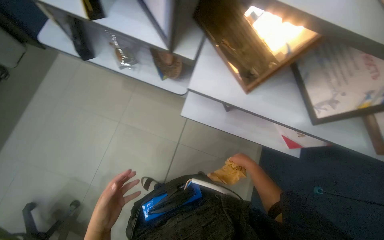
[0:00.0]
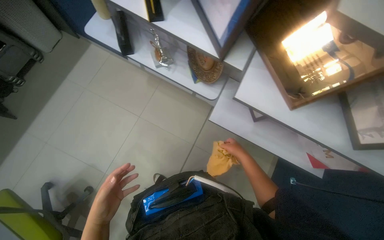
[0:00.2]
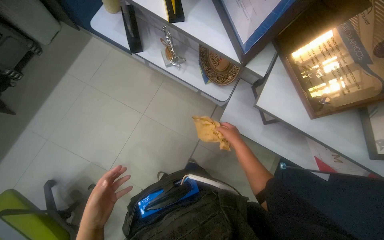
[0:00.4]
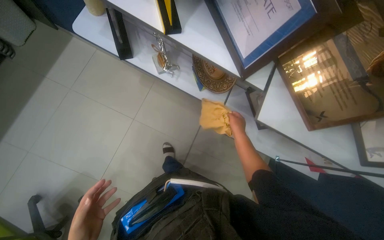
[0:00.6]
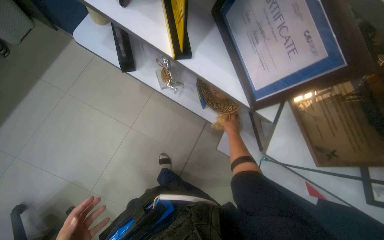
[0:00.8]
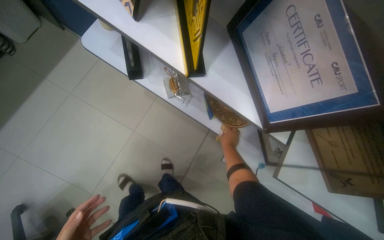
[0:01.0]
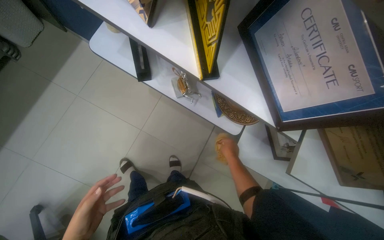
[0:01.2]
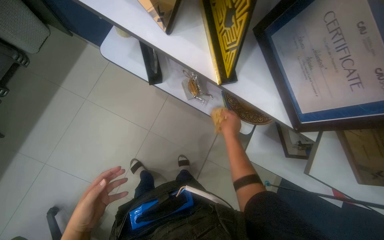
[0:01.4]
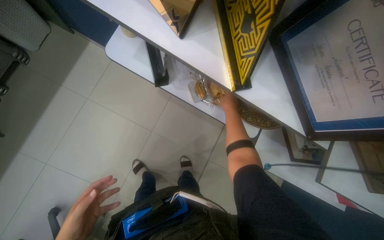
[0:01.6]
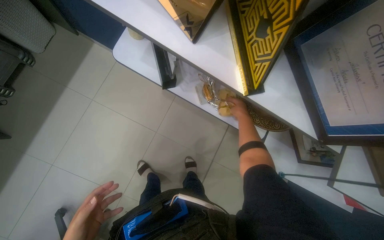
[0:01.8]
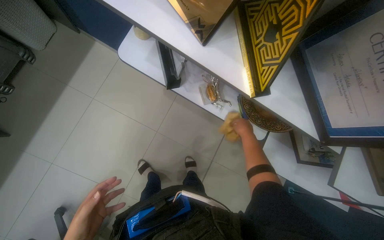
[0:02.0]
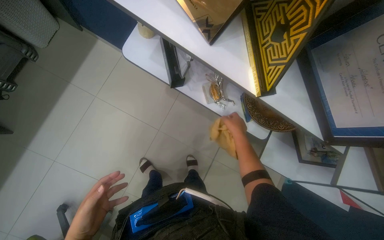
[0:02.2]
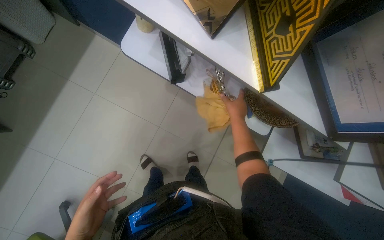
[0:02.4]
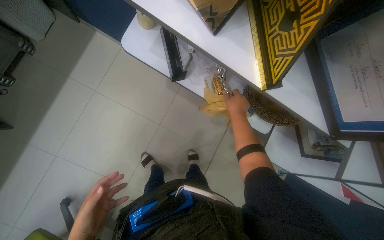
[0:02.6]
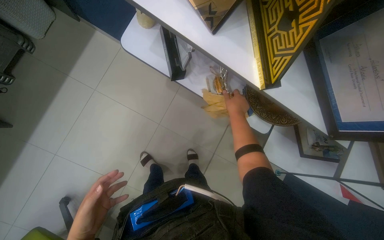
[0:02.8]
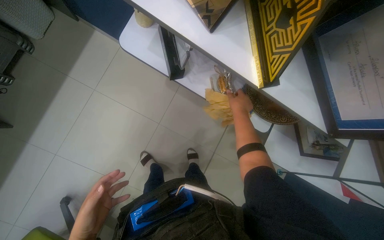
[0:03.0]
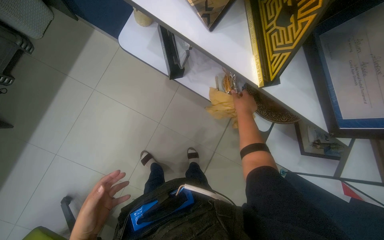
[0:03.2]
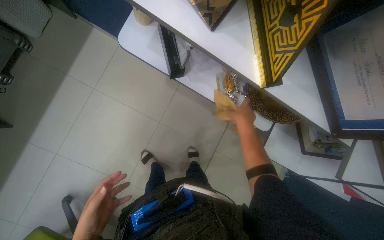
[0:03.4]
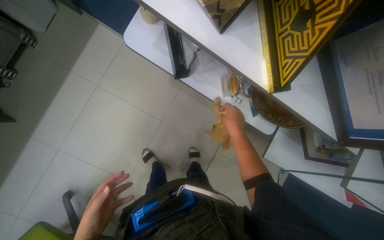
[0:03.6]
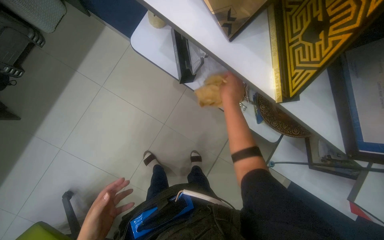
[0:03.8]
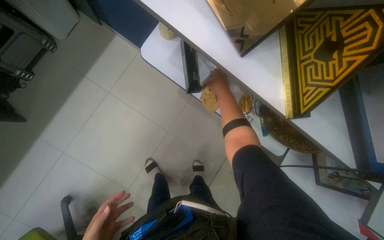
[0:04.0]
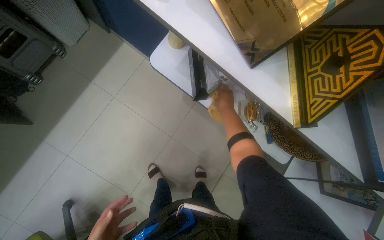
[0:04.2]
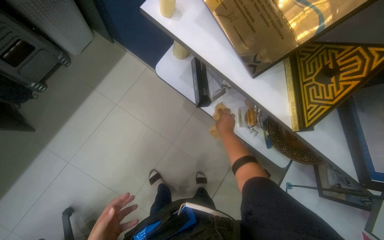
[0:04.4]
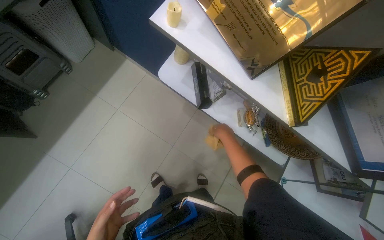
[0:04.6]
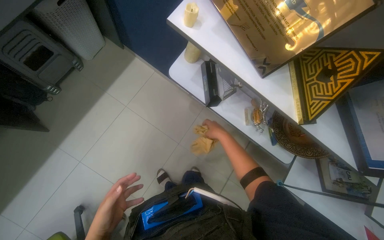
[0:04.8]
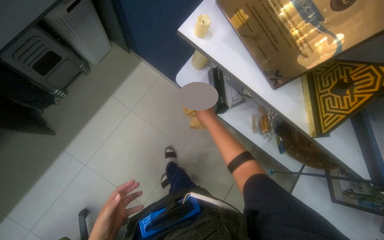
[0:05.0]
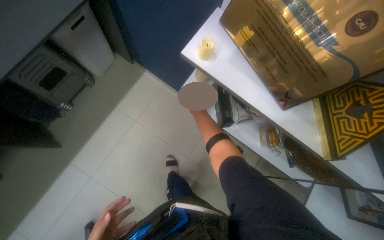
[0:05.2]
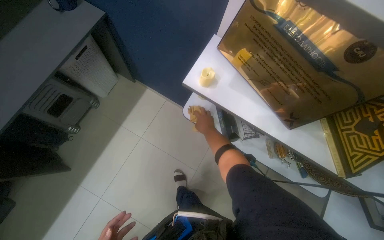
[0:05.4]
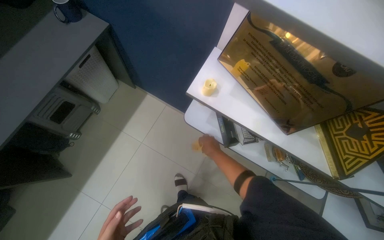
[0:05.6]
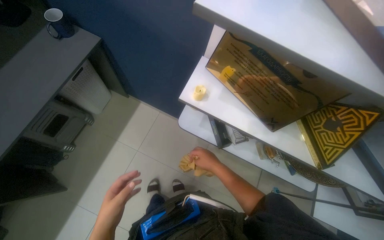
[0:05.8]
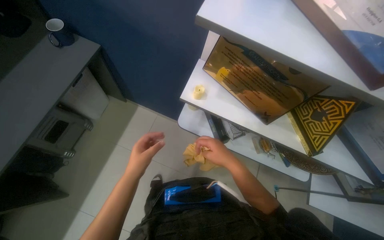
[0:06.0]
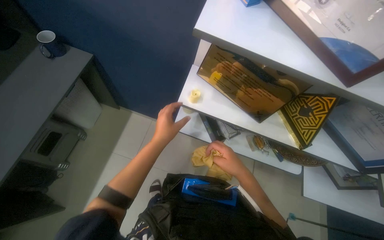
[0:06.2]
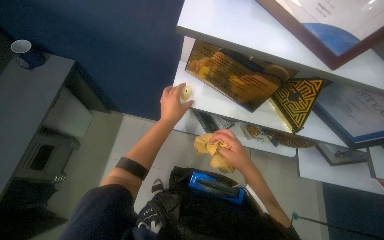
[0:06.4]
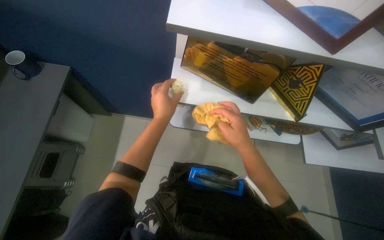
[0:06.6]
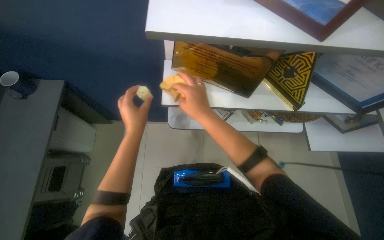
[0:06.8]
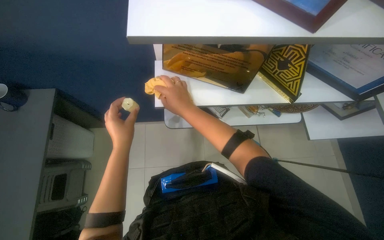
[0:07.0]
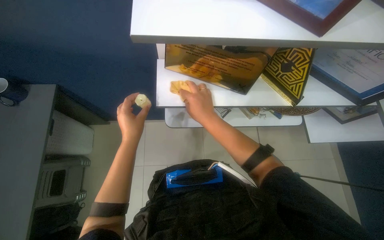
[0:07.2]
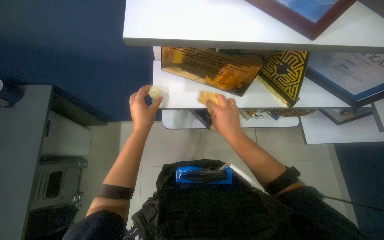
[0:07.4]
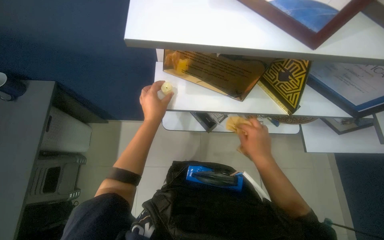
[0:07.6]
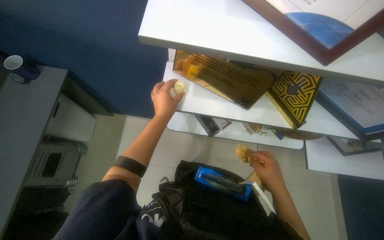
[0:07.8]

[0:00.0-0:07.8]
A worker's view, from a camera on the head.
Job: wiping surfaces.
The whole recording: Wiping office furniture. The worker wipes various office furniture, including desks, chairs, and shelves, with a yellow cloth.
0:00.0 to 0:01.6: The camera travels approximately 50 cm.
0:03.2 to 0:04.6: The right hand travels to the left by about 20 cm, and goes nearer to the camera and returns, approximately 10 cm each way.
0:04.6 to 0:06.2: The right hand travels nearer to the camera by about 25 cm.
0:06.2 to 0:07.8: The left hand travels up the picture by approximately 10 cm, and reaches roughly 10 cm to the left, then returns. Meanwhile the right hand travels to the right by some 15 cm.

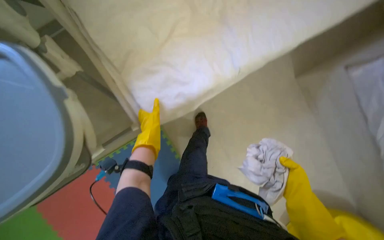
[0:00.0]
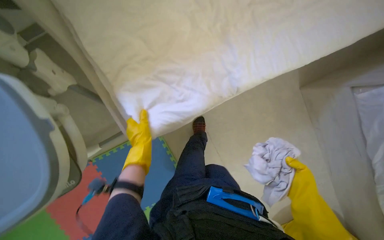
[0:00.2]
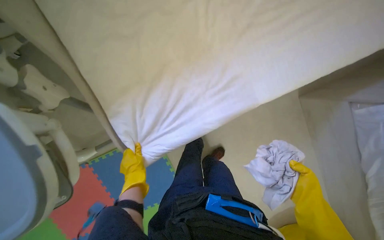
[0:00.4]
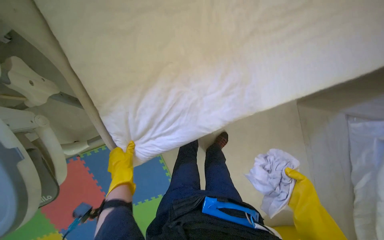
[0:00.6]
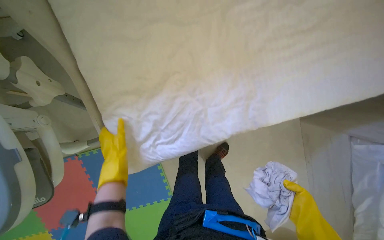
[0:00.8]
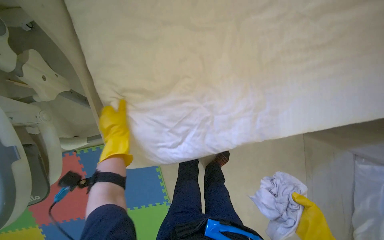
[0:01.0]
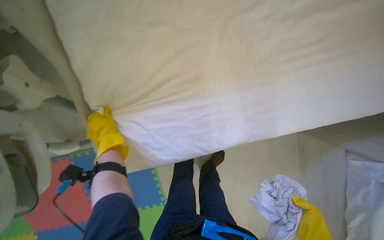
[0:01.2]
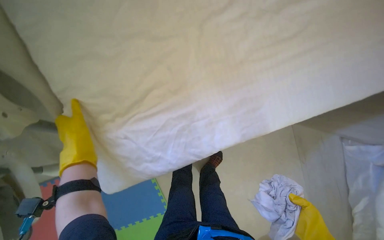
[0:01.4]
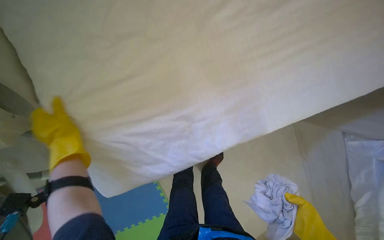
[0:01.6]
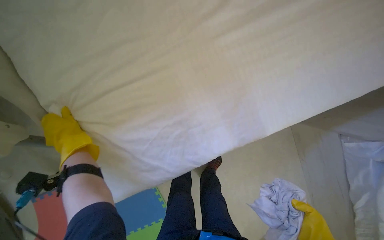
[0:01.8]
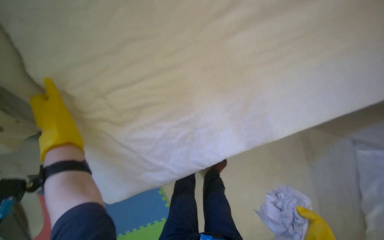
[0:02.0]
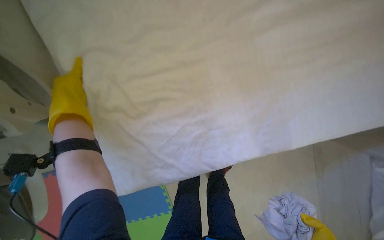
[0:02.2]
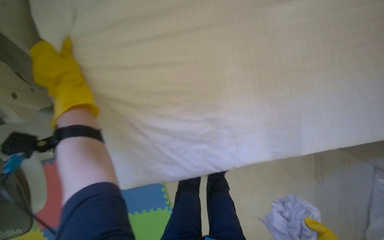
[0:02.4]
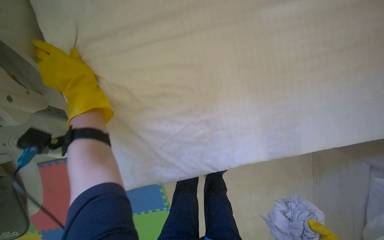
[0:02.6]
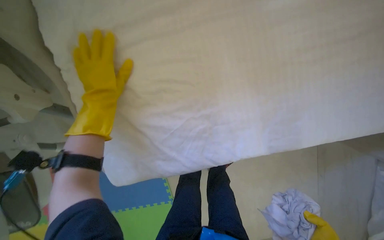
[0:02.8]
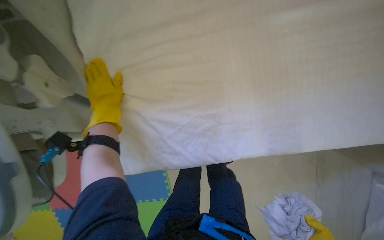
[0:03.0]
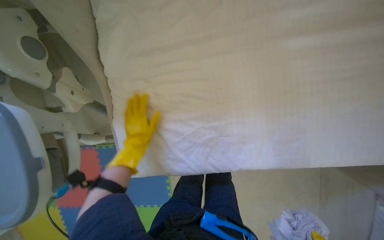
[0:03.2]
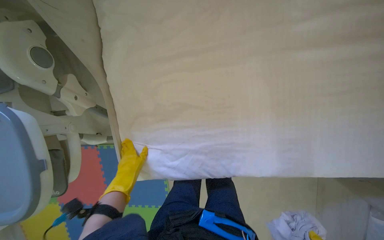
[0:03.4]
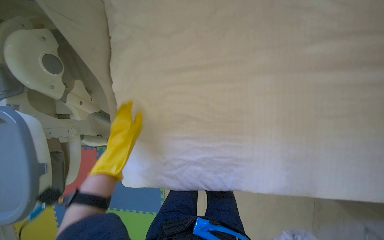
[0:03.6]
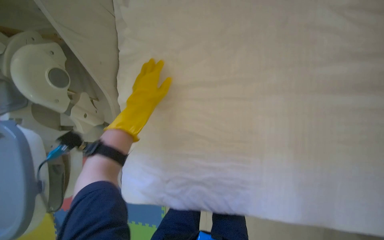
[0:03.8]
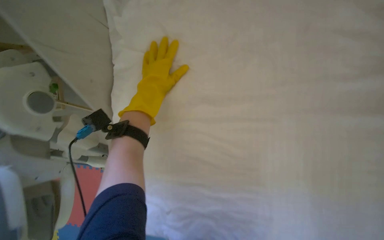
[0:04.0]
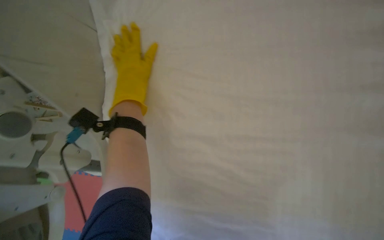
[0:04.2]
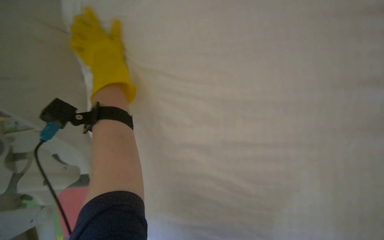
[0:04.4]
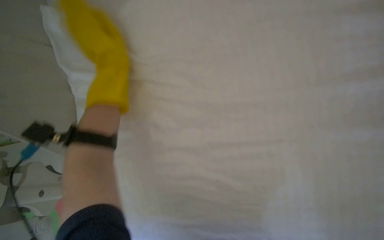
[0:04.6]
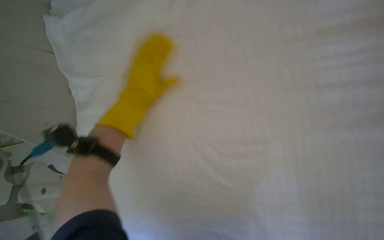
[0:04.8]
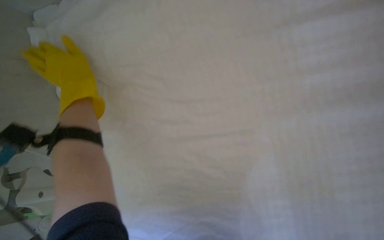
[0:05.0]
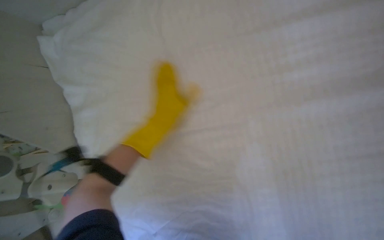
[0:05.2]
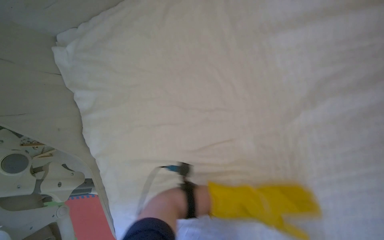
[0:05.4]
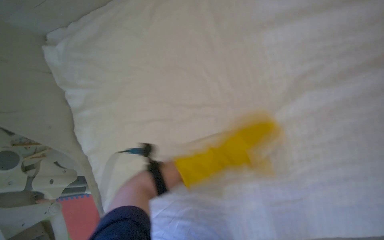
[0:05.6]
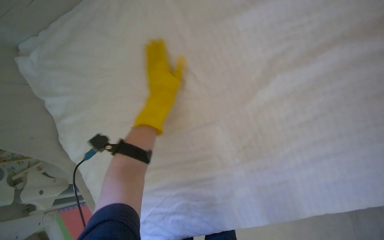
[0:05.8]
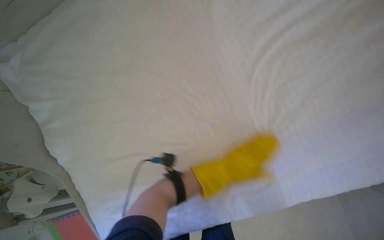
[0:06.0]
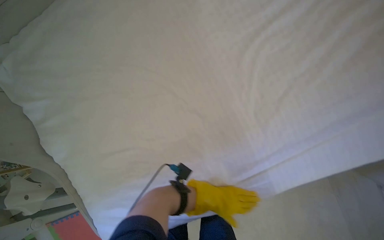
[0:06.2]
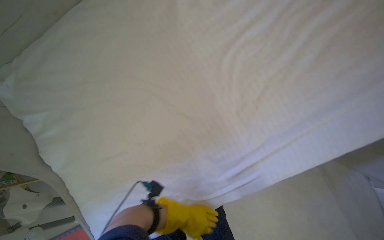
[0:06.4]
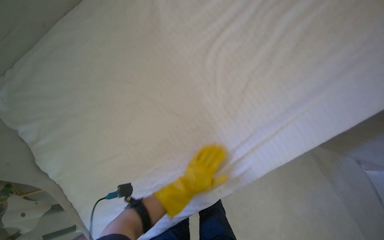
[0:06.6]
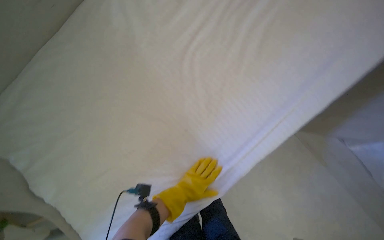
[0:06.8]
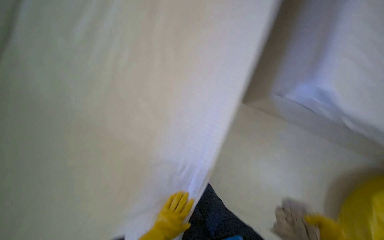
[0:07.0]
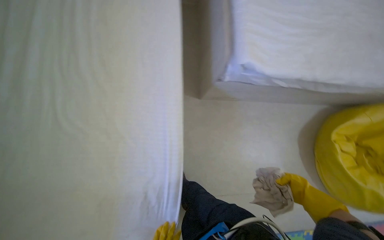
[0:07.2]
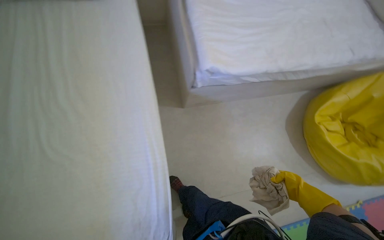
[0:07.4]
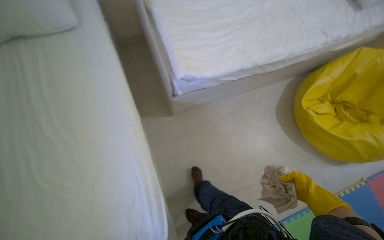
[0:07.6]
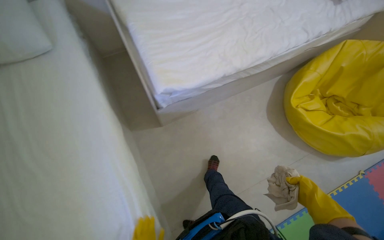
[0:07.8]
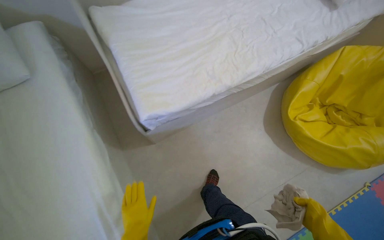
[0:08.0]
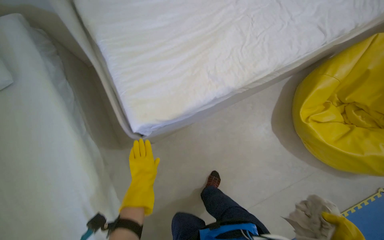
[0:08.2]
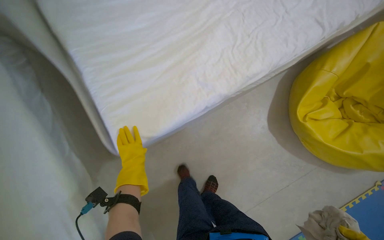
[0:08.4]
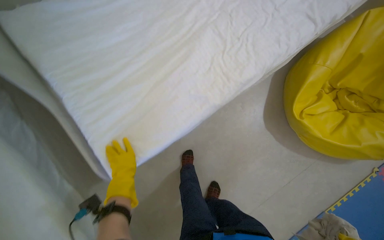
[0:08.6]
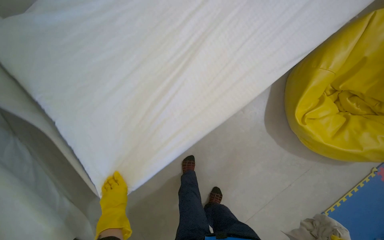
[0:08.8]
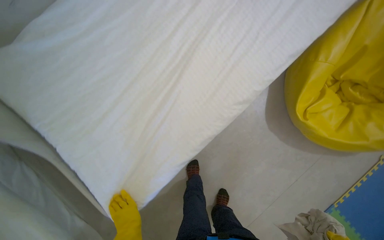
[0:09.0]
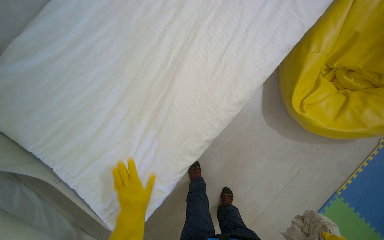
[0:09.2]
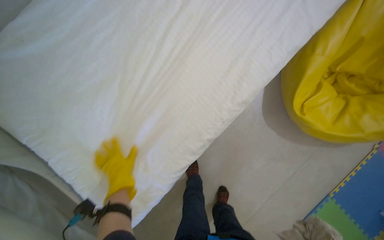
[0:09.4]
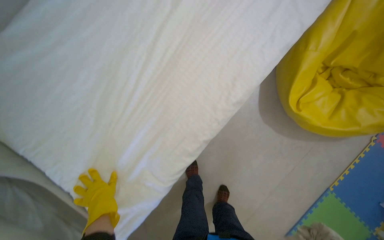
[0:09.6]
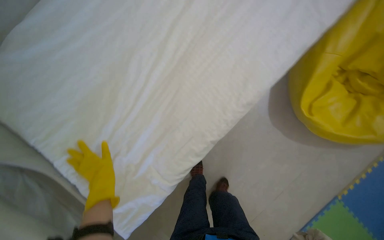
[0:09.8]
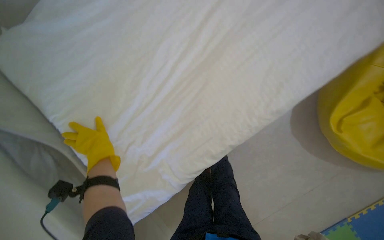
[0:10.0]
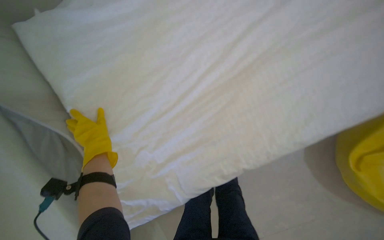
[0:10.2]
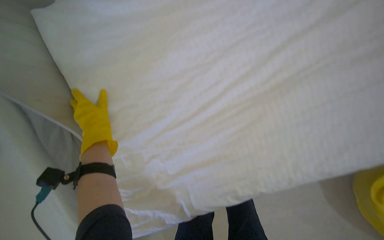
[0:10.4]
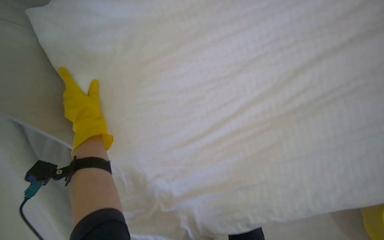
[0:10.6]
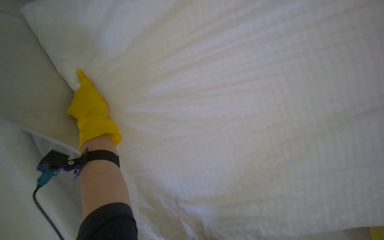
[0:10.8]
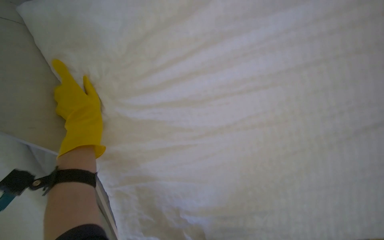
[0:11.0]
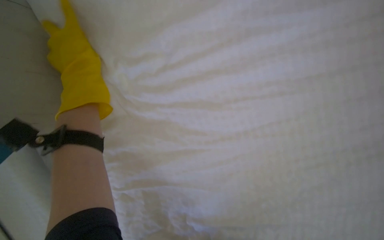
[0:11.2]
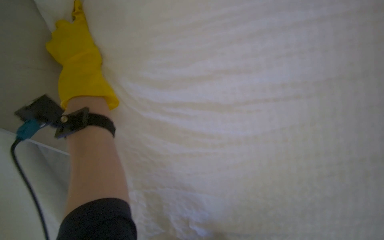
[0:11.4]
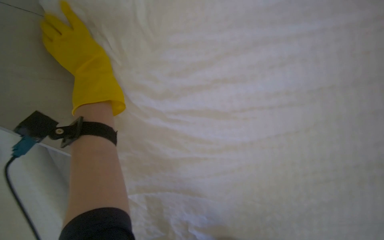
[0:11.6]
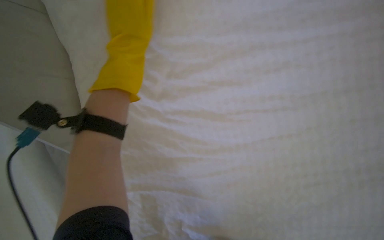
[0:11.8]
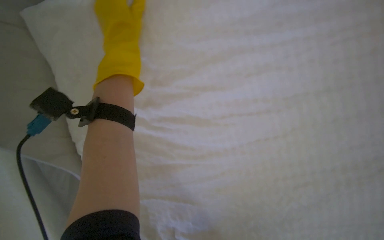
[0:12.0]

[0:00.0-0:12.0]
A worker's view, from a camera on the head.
Job: organizing items.
The whole recording: Adjusting pillows on beds. Adjusts pillows on two beds.
0:00.0 to 0:01.6: The left hand travels nearer to the camera by some 15 cm.
0:01.6 to 0:03.0: The left hand goes roughly 10 cm farther from the camera.
0:03.0 to 0:04.4: The left hand heads up the picture, covering roughly 30 cm.
0:04.4 to 0:06.0: The left hand goes approximately 70 cm to the right and down the picture.
0:06.0 to 0:07.6: The wearer moves approximately 50 cm. The head turns to the right by approximately 75 degrees. The camera pitches upward, by approximately 25 degrees.
0:07.6 to 0:09.0: The wearer moves some 80 cm. The wearer looks about 15 degrees further downward.
0:10.4 to 0:12.0: The left hand goes roughly 25 cm up the picture.
